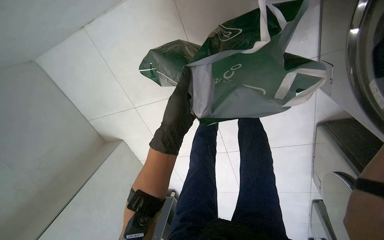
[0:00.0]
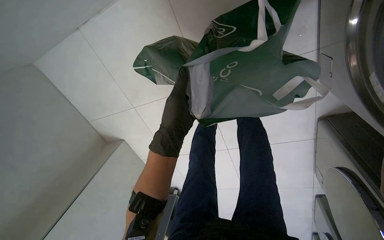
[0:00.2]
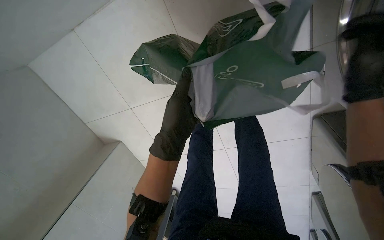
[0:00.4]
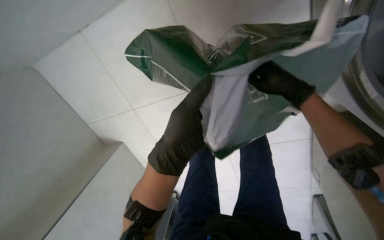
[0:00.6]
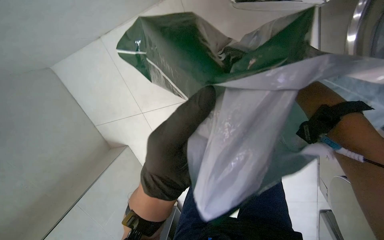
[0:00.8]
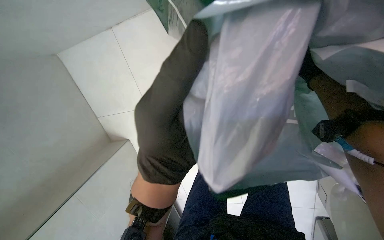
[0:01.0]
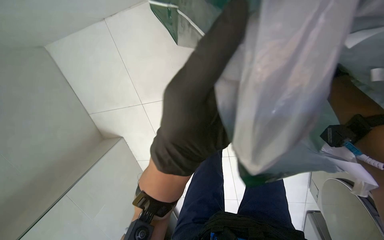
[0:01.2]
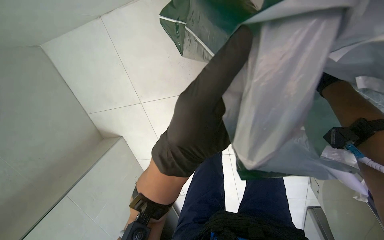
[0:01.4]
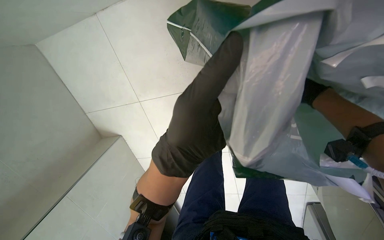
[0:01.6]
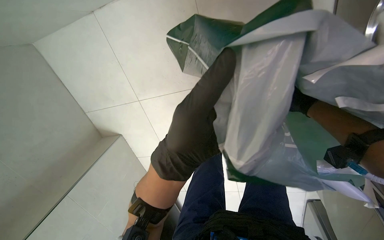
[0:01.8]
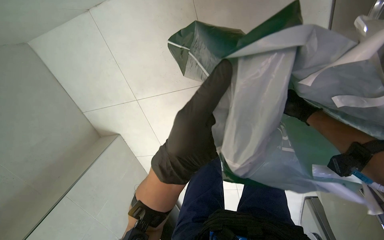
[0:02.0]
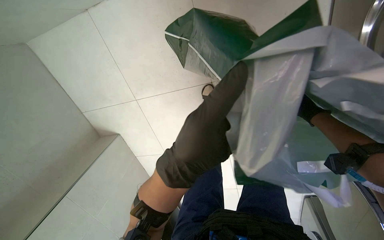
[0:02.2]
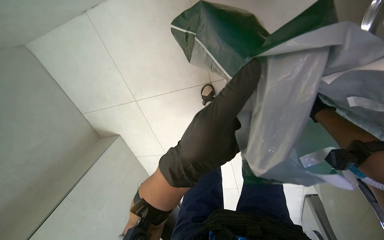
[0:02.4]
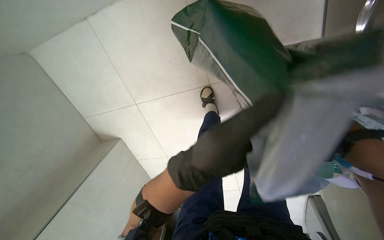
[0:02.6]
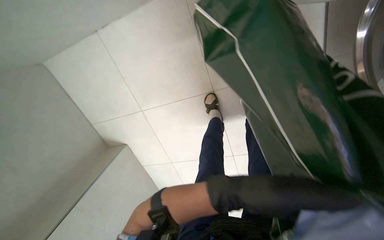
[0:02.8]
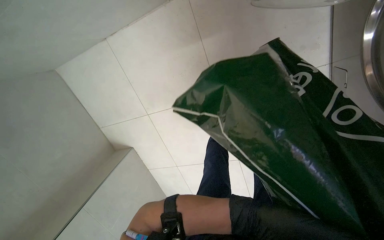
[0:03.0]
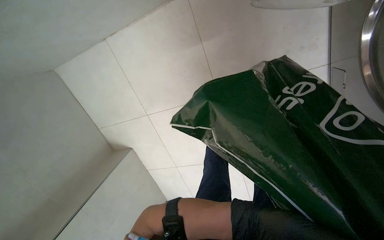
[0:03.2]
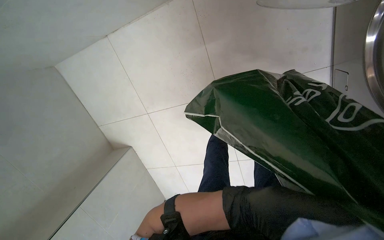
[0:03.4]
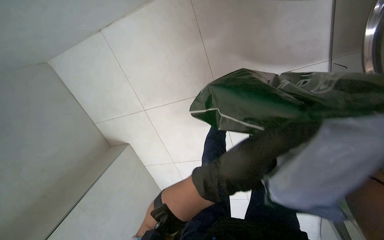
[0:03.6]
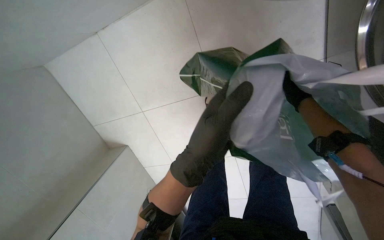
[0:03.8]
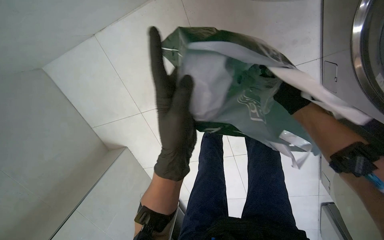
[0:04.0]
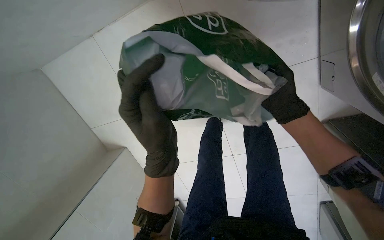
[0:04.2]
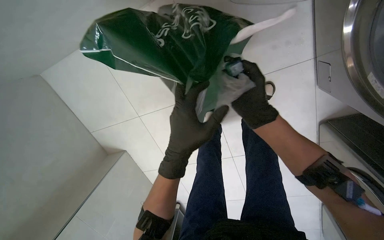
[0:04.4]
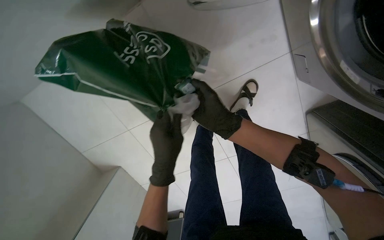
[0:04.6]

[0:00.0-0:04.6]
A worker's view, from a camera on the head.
Job: managing laundry.
The whole recording: Loading clothes into washing machine. The worker takes clothes from a bag and loads them into the washing machine.
0:00.0 to 0:01.6: The left hand heads nearer to the camera, covering roughly 10 cm.
0:01.6 to 0:03.0: The left hand heads to the right, farther from the camera and down the picture, covering roughly 35 cm.
0:03.0 to 0:04.6: The left hand heads to the left and up the picture, covering some 30 cm.

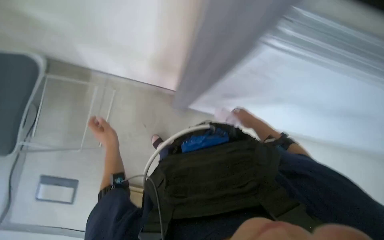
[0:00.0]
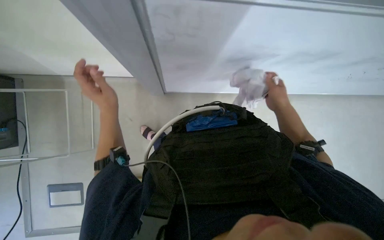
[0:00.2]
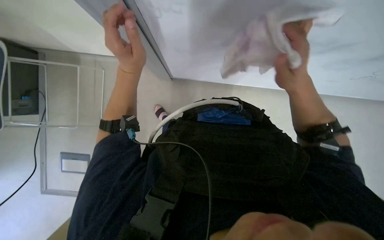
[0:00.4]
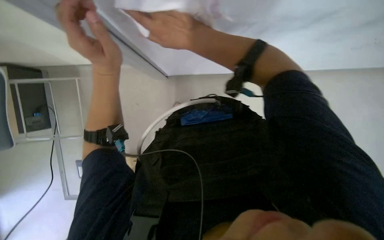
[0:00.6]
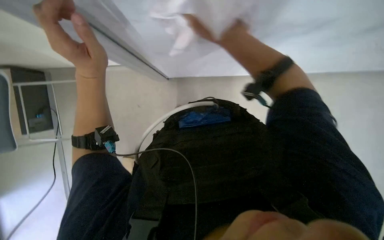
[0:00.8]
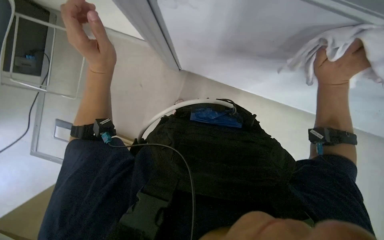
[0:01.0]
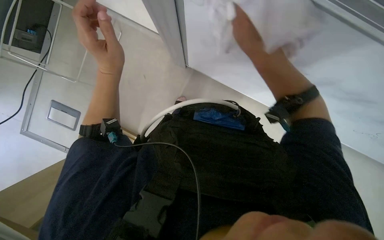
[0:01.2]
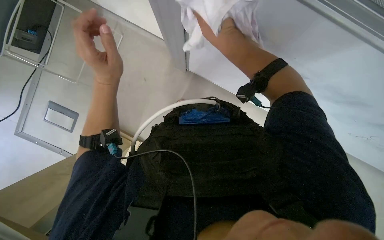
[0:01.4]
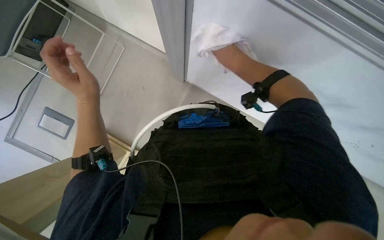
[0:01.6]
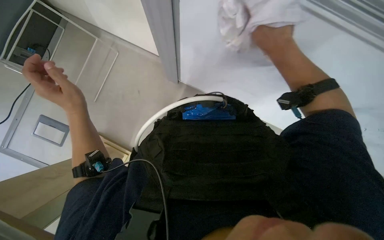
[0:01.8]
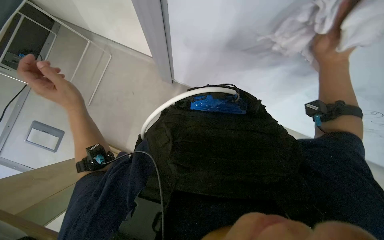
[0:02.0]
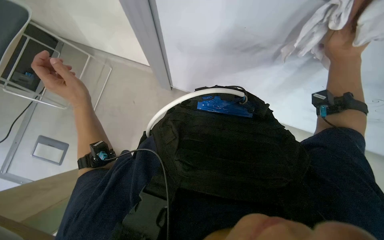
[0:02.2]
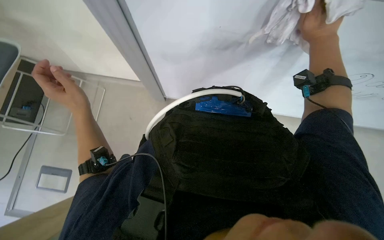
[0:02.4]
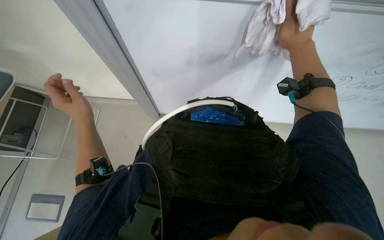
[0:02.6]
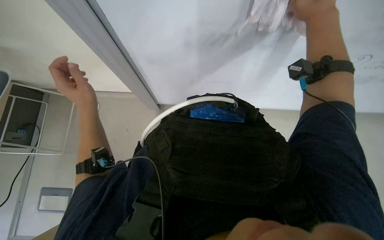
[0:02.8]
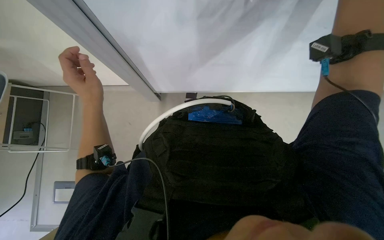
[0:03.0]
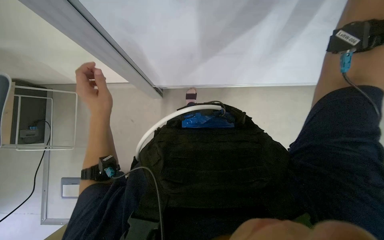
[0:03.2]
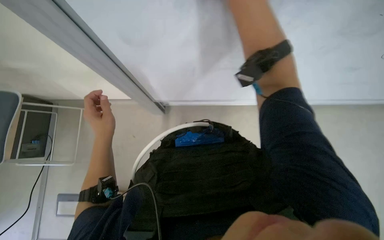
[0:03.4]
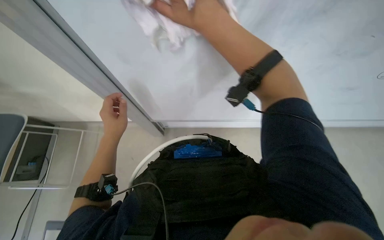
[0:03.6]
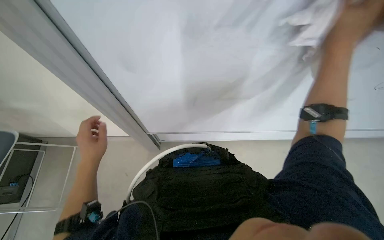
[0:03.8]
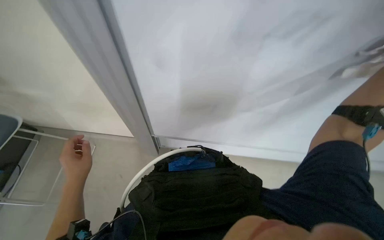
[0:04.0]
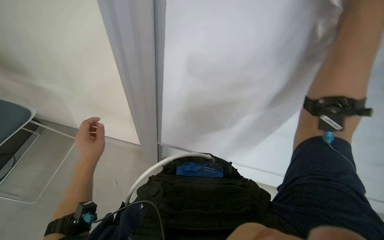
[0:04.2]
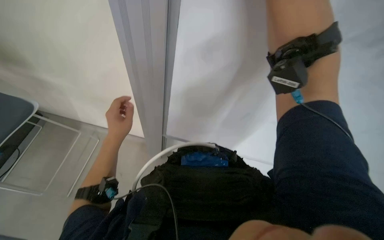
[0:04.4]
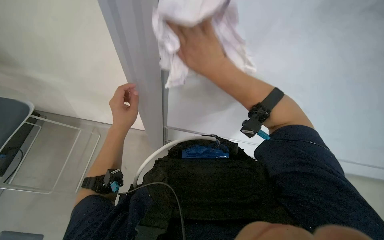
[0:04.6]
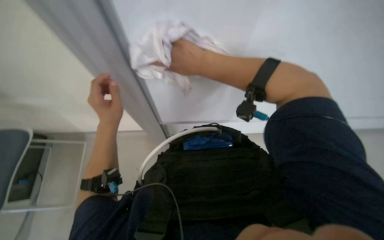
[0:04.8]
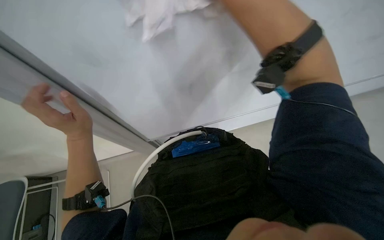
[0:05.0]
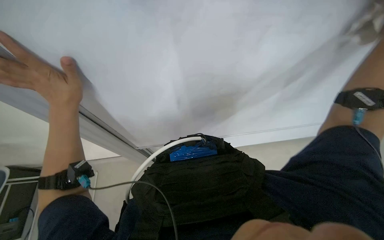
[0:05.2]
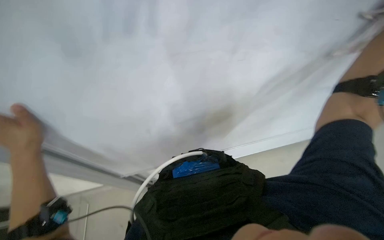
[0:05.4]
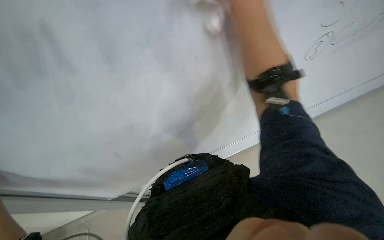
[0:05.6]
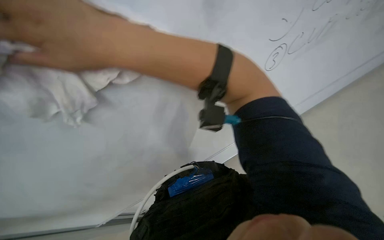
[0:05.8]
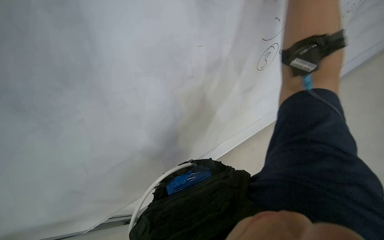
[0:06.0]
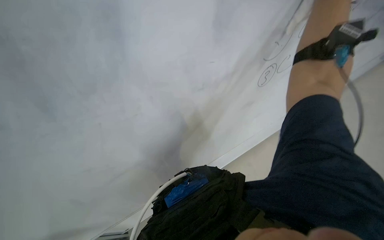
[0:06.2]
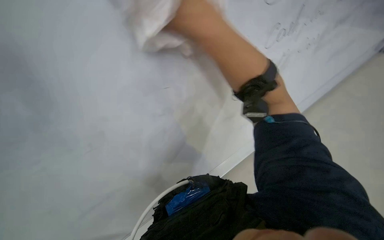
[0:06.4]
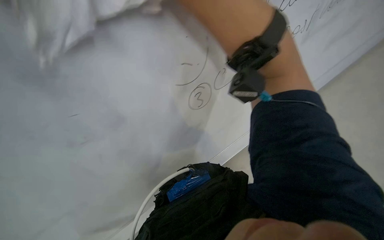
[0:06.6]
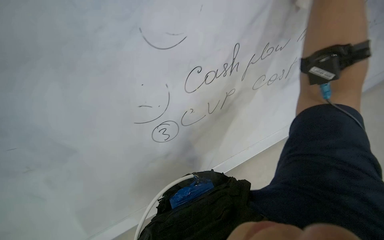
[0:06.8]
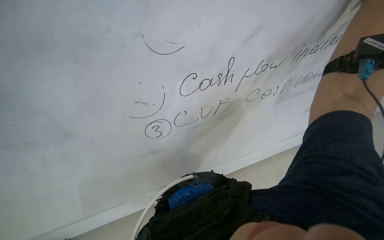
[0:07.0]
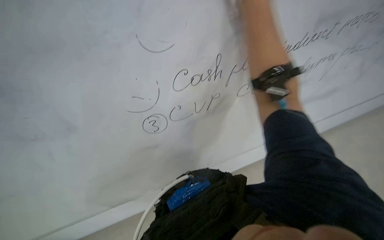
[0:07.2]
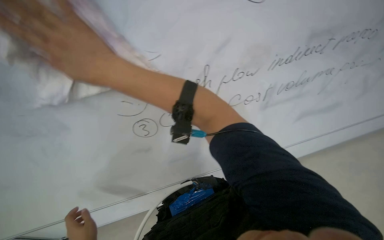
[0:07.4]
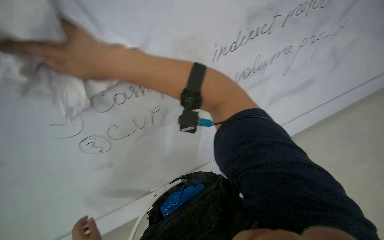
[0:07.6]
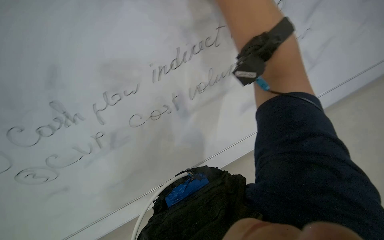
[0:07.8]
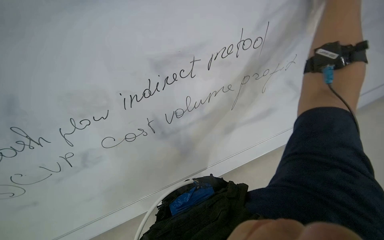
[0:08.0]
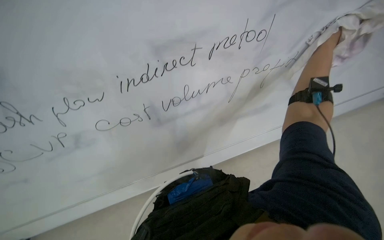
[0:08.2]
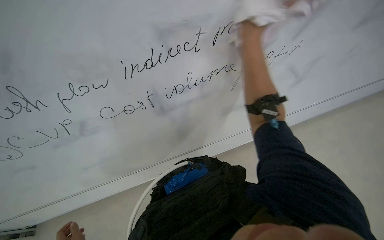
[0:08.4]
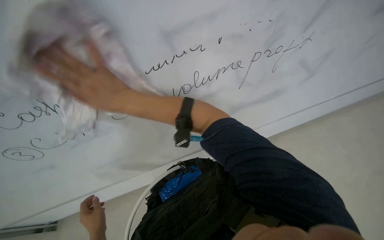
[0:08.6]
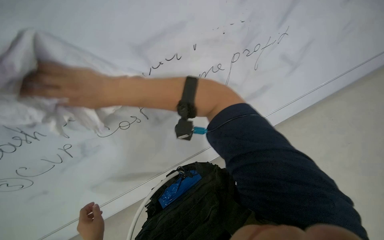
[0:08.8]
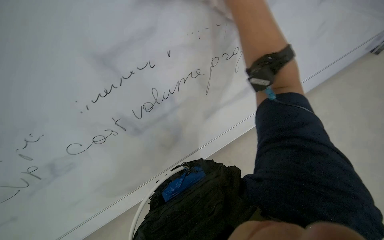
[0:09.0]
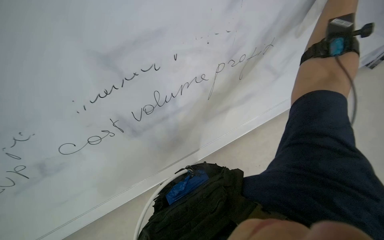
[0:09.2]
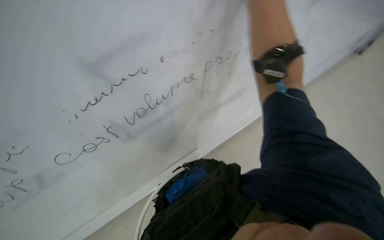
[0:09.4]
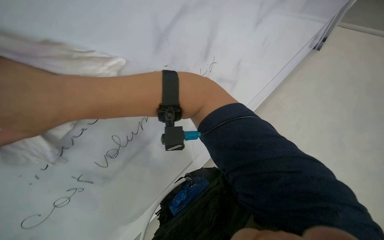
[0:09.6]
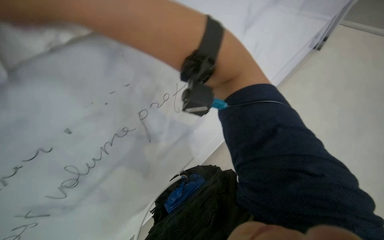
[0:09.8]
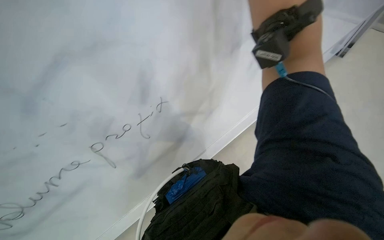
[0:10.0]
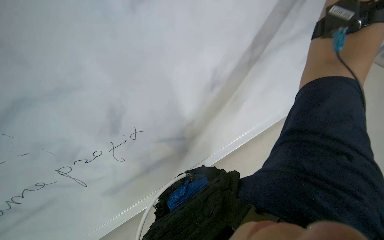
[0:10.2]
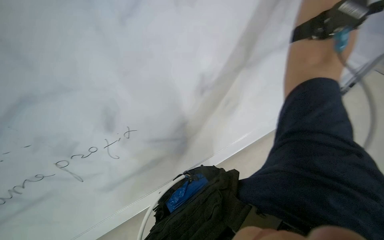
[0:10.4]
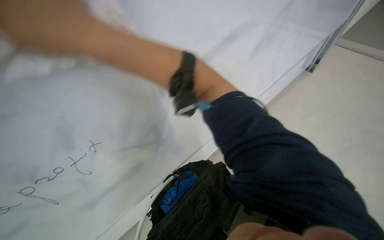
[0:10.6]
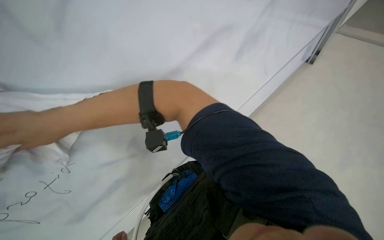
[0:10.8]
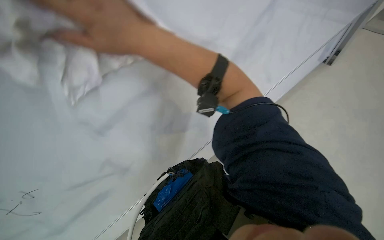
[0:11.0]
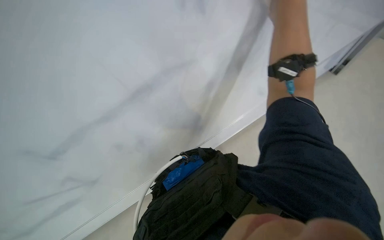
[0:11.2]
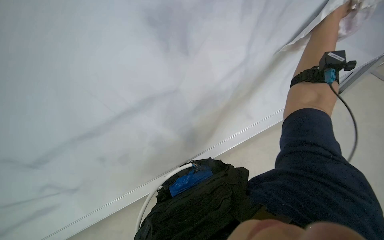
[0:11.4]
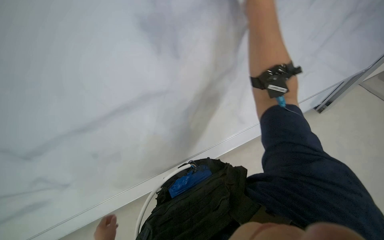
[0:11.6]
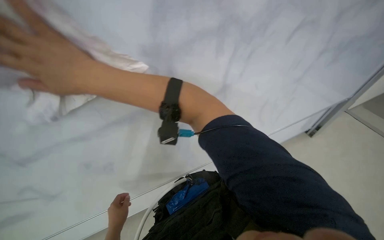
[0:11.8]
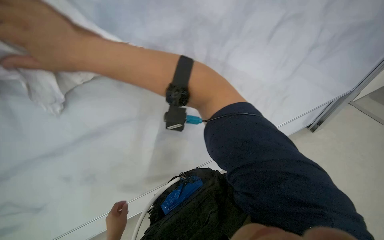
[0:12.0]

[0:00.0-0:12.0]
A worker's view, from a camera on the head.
Job: wiping surfaces.
The whole recording: Wiping whiteboard. The worker wipes the whiteboard with a cloth.
0:00.0 to 0:01.6: The view tips downward by some 20 degrees. The scene rotates clockwise by some 35 degrees.
0:03.0 to 0:04.4: The view tips upward by some 20 degrees.
0:04.4 to 0:06.0: The view tilts some 15 degrees upward.
0:09.0 to 0:10.4: The camera pitches upward, by about 10 degrees.

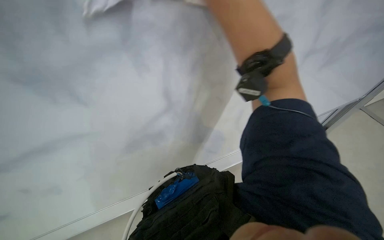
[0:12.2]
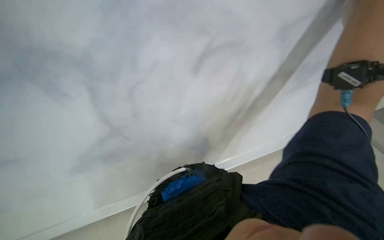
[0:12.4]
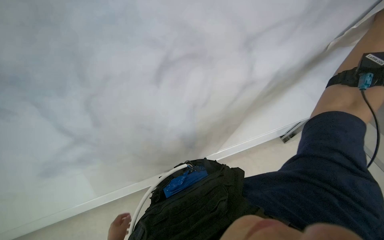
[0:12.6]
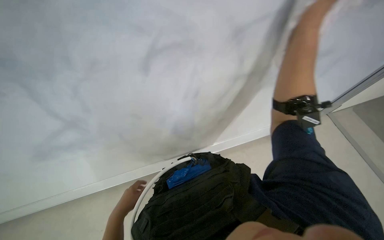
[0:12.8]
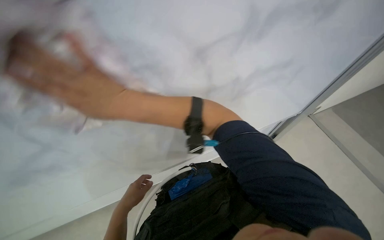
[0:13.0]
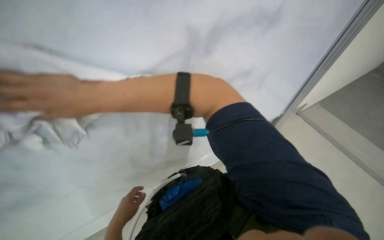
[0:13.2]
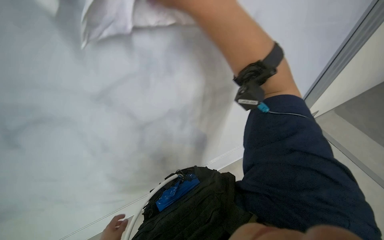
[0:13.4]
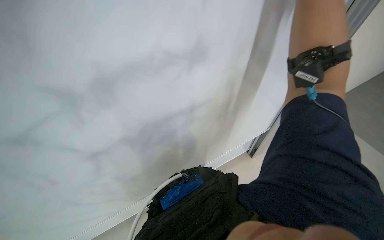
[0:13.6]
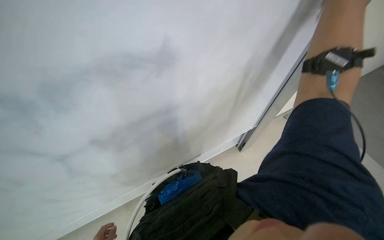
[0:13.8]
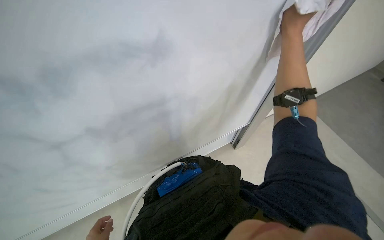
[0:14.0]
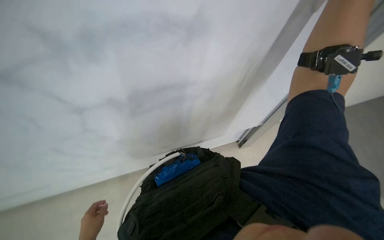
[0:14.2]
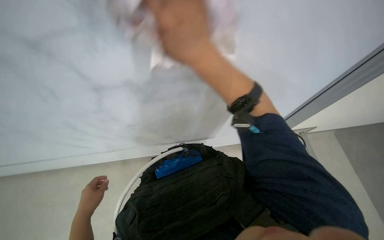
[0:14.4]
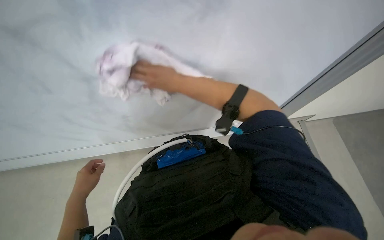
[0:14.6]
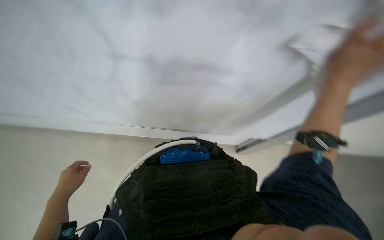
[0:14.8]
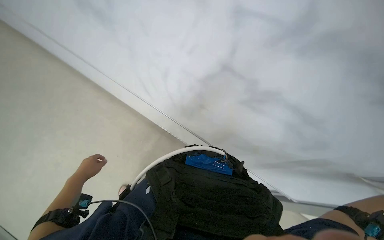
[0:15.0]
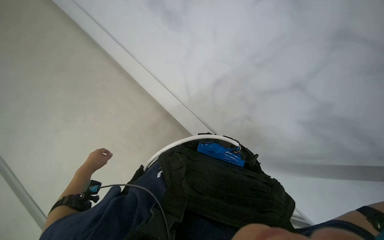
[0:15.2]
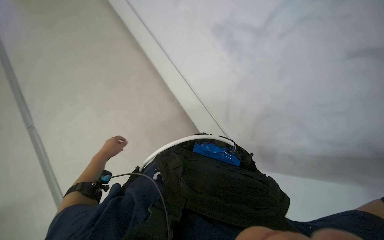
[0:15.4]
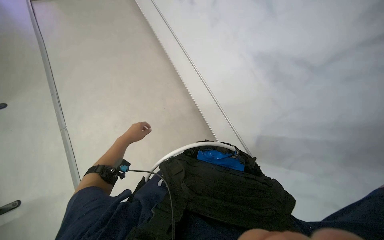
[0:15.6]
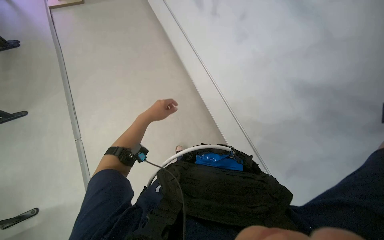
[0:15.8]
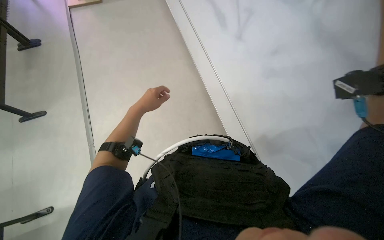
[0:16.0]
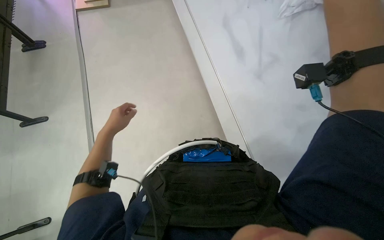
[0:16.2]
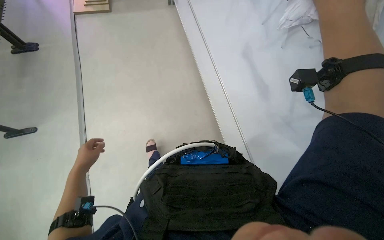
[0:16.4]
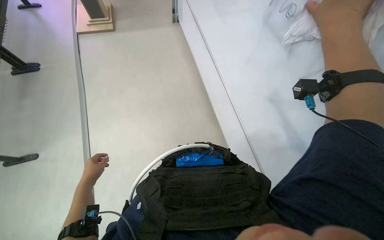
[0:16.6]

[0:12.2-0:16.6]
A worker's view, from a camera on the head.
Job: wiping surfaces.
The whole recording: Wiping whiteboard. The worker wipes the whiteboard with a cloth.
0:15.2 to 0:16.6: The left hand travels nearer to the camera by roughly 15 cm, and travels to the right and back again, some 20 cm each way.
